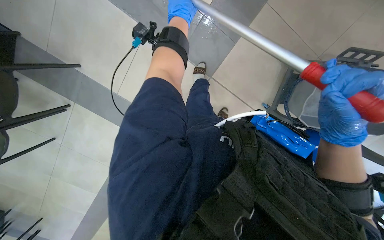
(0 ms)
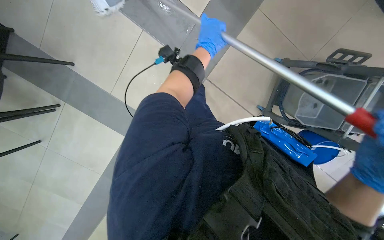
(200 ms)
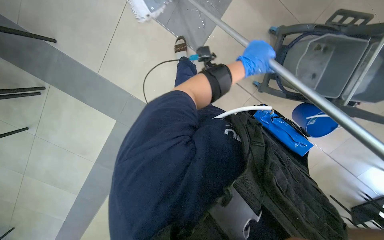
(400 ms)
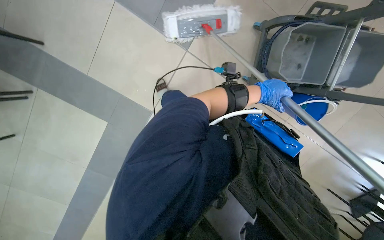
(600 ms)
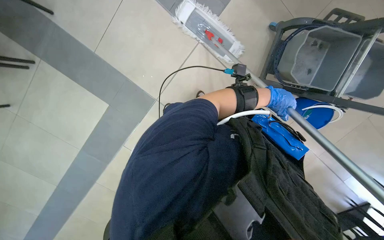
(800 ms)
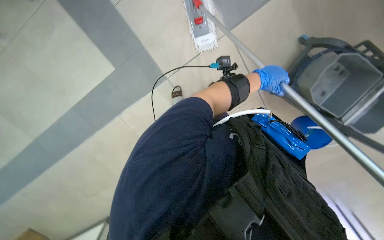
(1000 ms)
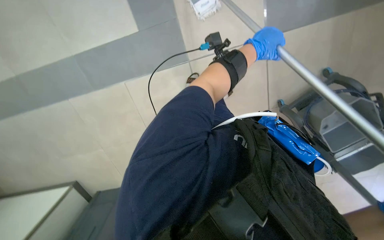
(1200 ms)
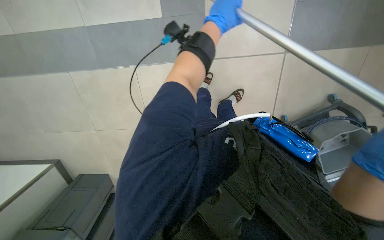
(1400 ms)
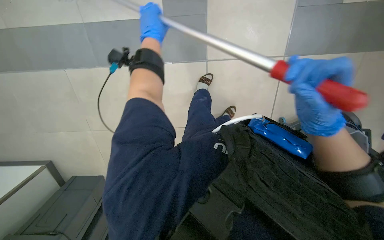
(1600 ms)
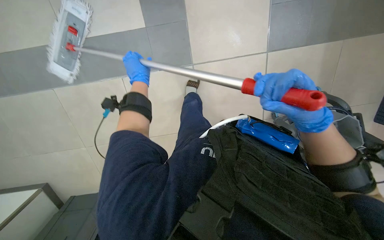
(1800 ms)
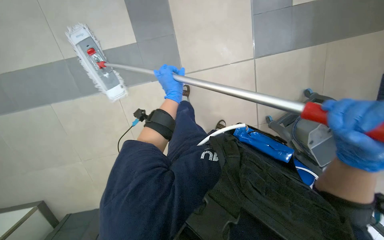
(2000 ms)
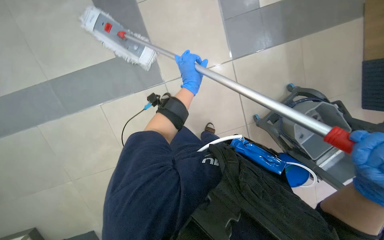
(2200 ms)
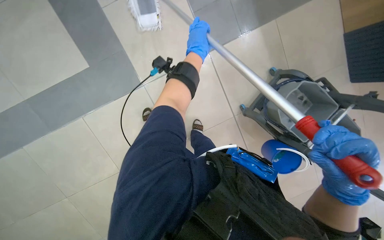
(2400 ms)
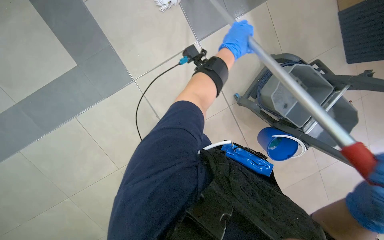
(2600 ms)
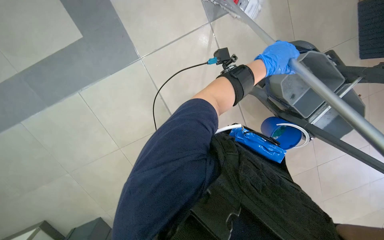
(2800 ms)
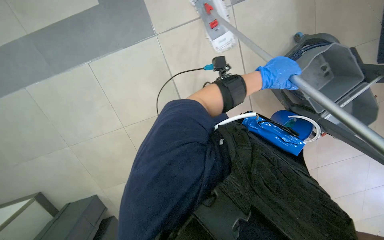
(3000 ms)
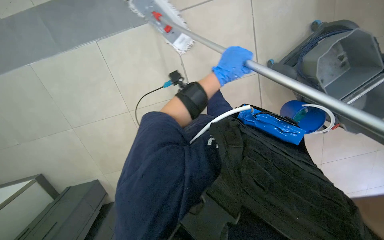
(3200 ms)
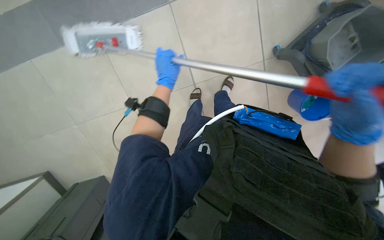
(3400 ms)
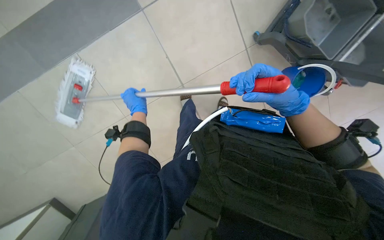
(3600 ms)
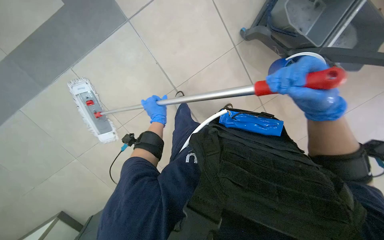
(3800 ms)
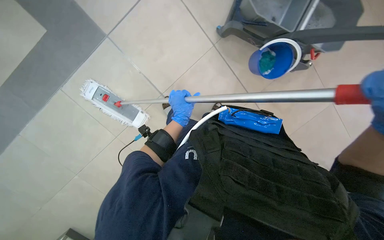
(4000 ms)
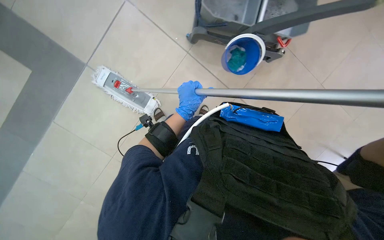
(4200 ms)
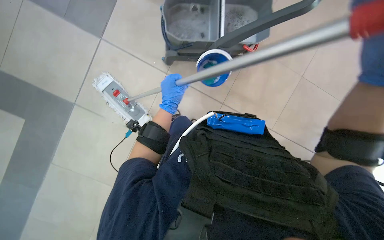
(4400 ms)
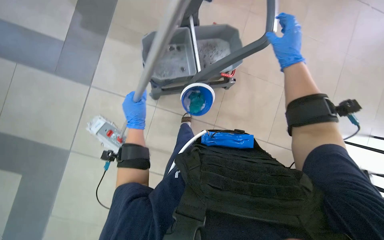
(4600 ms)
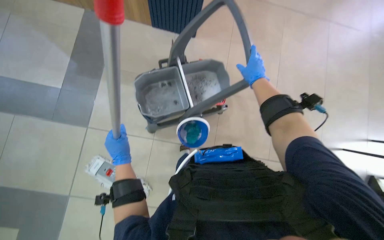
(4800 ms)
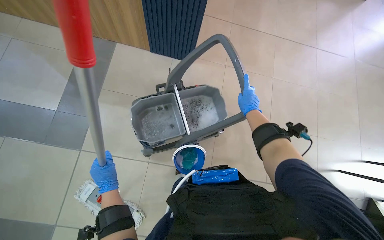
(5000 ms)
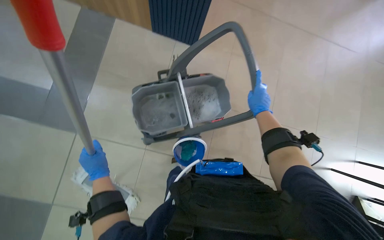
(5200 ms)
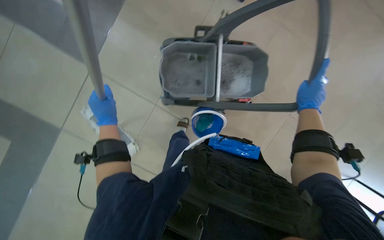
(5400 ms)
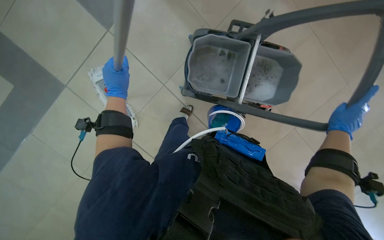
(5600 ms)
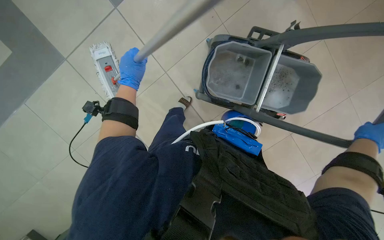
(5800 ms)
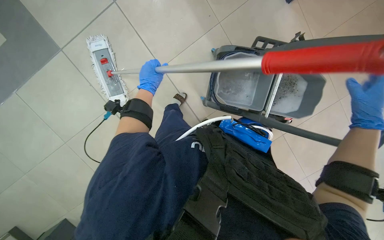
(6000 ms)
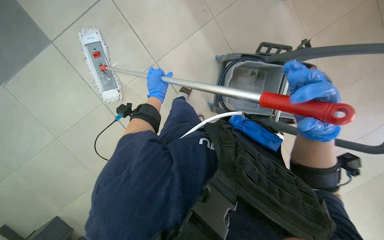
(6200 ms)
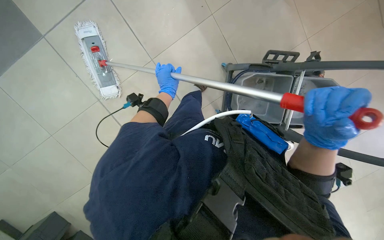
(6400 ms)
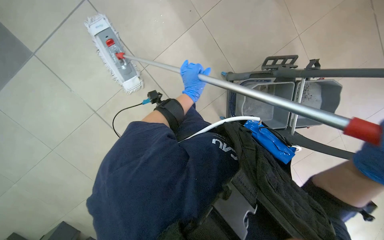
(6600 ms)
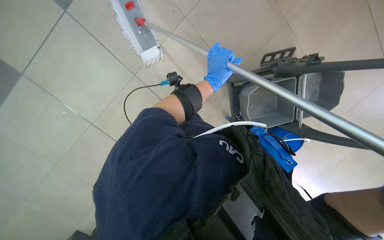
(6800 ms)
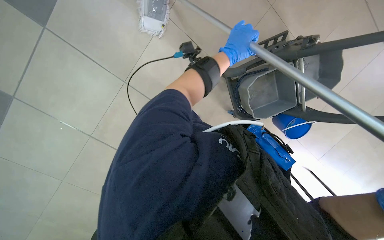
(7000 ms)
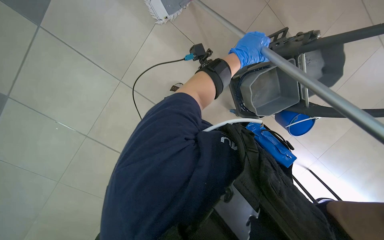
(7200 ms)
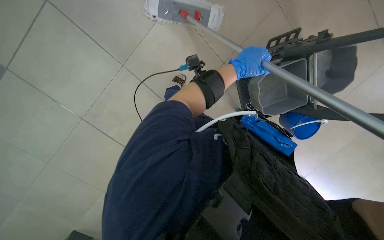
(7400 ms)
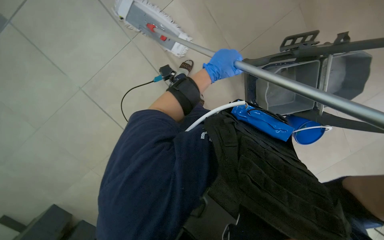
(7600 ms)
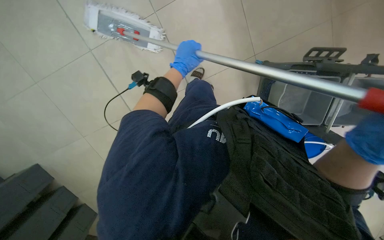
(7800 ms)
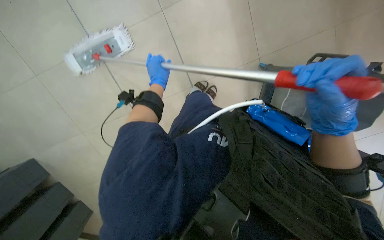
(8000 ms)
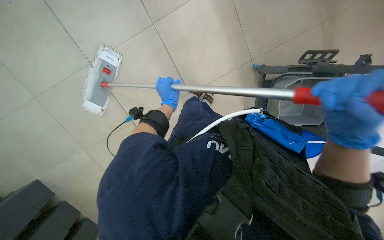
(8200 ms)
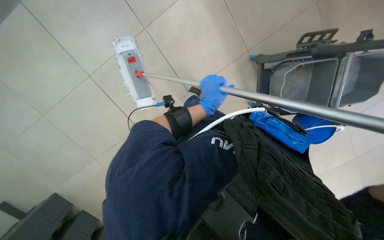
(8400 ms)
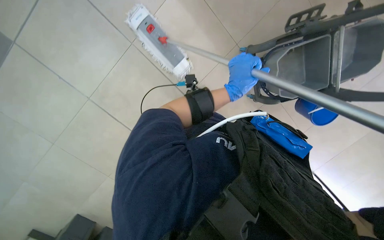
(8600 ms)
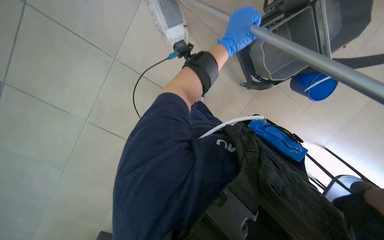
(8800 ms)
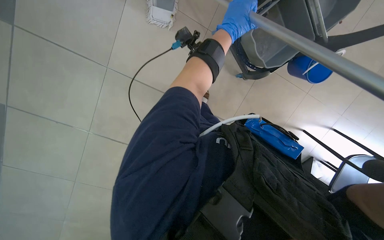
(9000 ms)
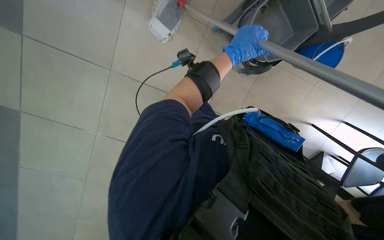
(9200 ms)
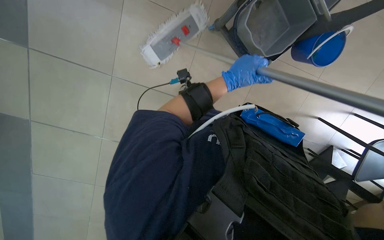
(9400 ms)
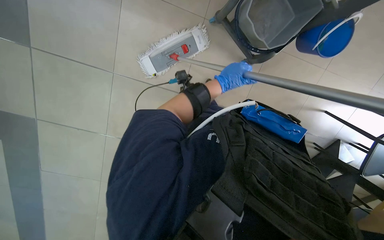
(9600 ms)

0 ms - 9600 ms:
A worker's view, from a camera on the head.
Job: mopping floor.
The whole recording: Mopping floor. The worker mops the floor with a flat mop.
0 ms - 1600 ms: The left hand goes about 35 cm down the picture, and reaches approximately 35 cm to the right, then returns.
1600 ms - 3200 ms: The view tips downward by roughly 25 degrees. The left hand moves to the right, some 30 cm.
3200 ms - 4800 ms: The camera is carried approximately 40 cm. The wearer looks approximately 20 degrees further upward. The scene rotates counterclockwise by approximately 50 degrees.
4800 ms - 6400 ms: The scene turns some 40 degrees clockwise in the picture.
6400 ms - 8000 ms: The left hand moves roughly 30 cm to the right and comes back.

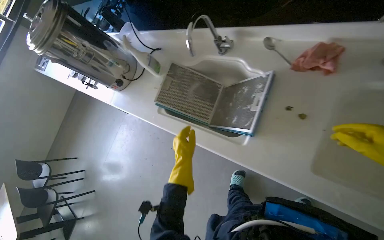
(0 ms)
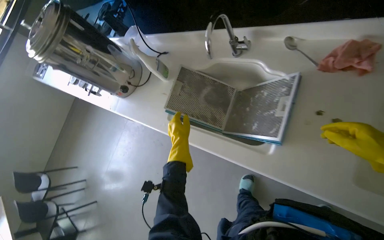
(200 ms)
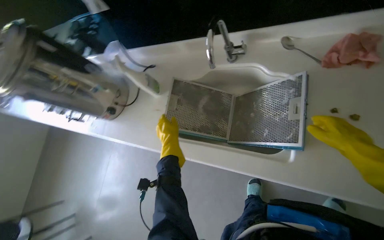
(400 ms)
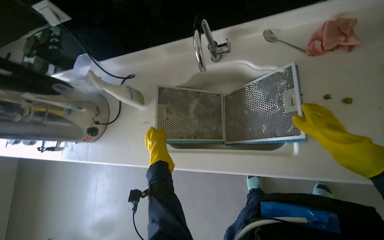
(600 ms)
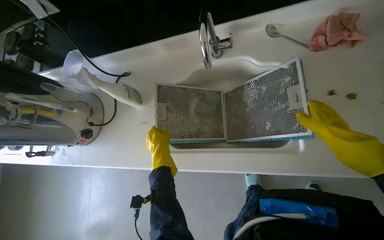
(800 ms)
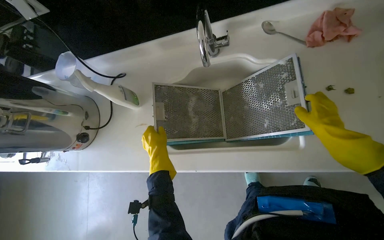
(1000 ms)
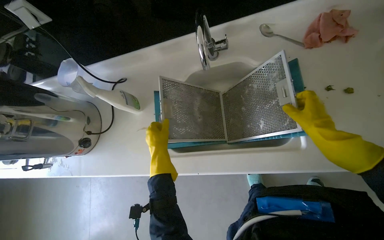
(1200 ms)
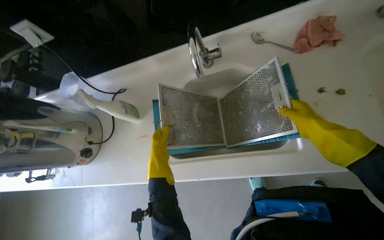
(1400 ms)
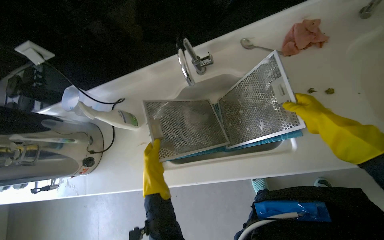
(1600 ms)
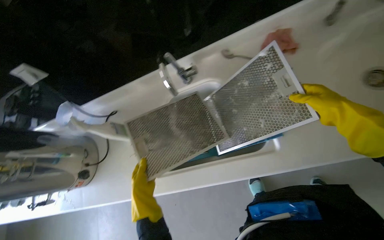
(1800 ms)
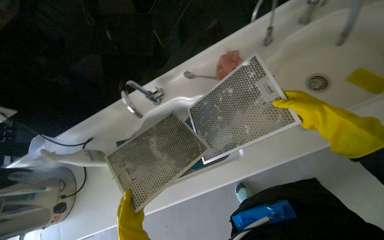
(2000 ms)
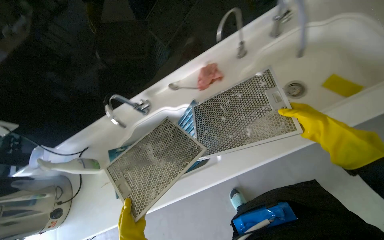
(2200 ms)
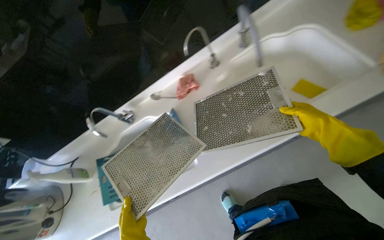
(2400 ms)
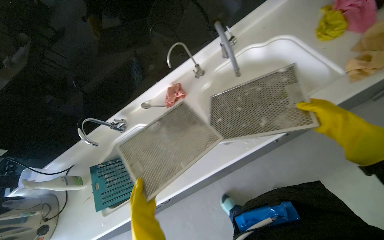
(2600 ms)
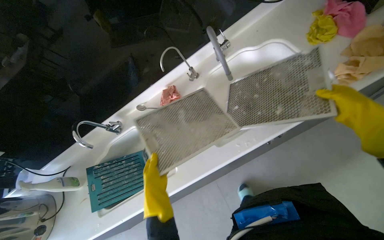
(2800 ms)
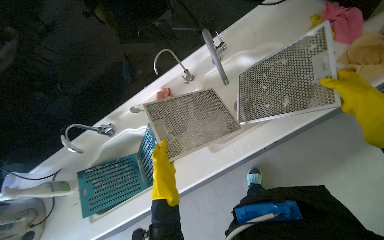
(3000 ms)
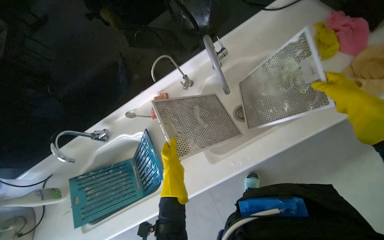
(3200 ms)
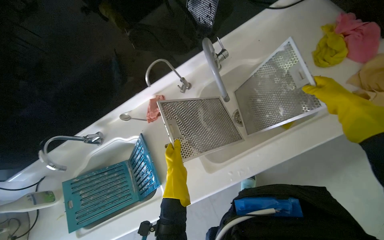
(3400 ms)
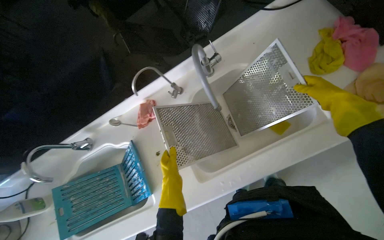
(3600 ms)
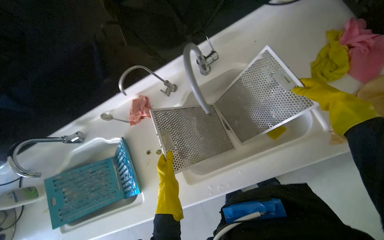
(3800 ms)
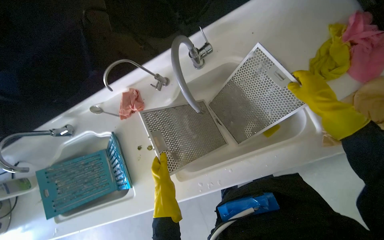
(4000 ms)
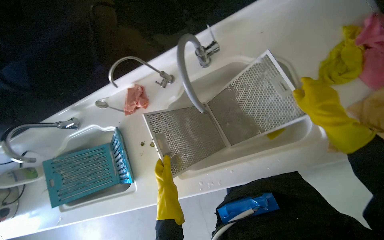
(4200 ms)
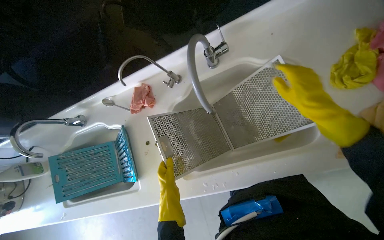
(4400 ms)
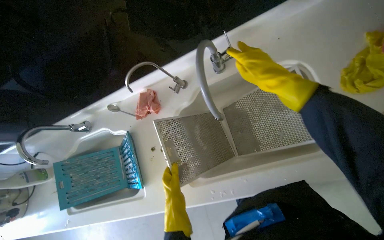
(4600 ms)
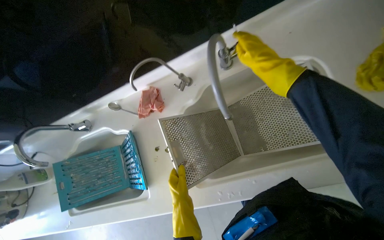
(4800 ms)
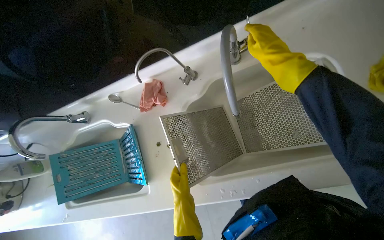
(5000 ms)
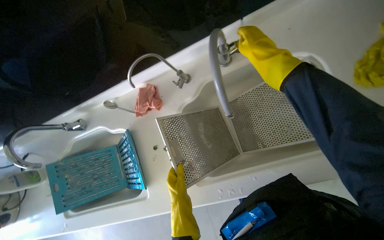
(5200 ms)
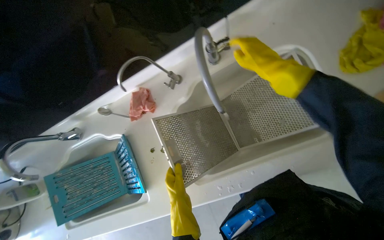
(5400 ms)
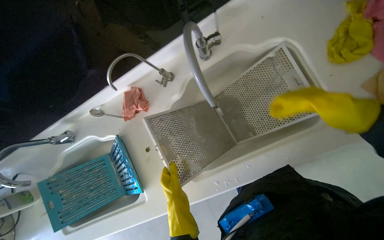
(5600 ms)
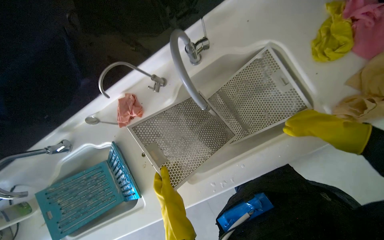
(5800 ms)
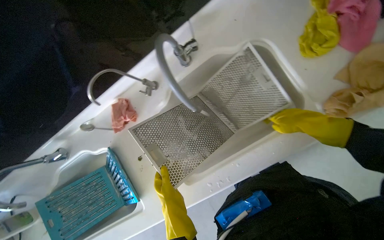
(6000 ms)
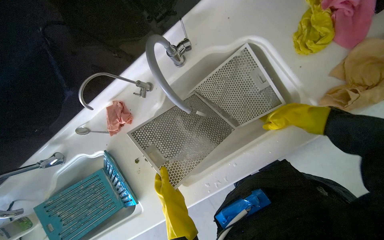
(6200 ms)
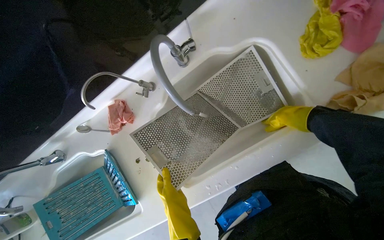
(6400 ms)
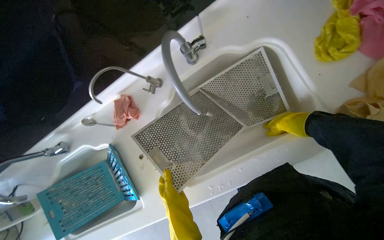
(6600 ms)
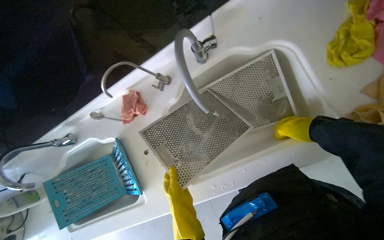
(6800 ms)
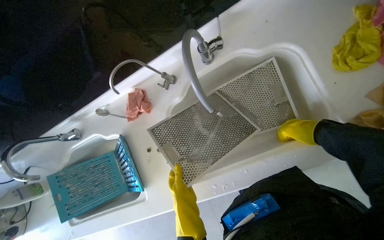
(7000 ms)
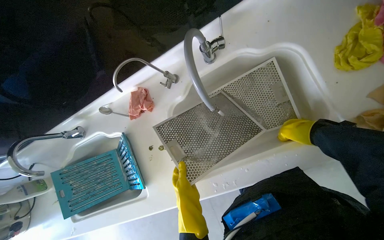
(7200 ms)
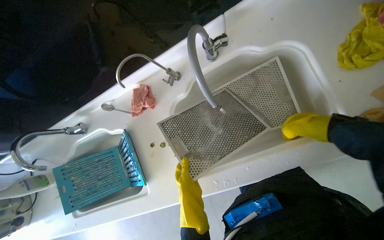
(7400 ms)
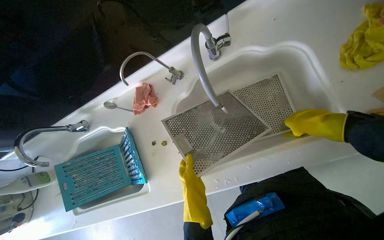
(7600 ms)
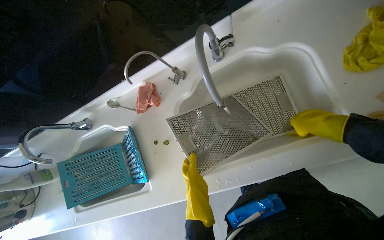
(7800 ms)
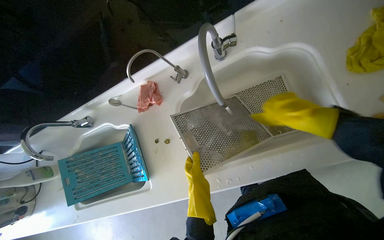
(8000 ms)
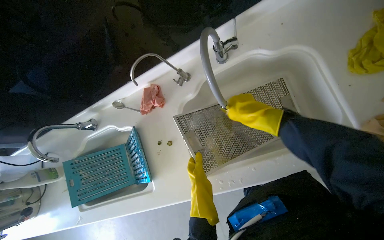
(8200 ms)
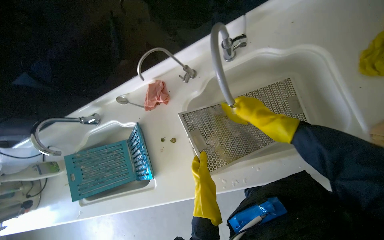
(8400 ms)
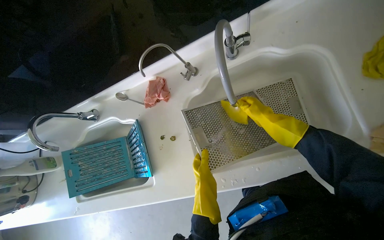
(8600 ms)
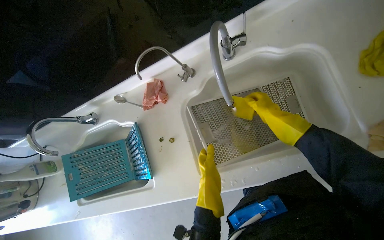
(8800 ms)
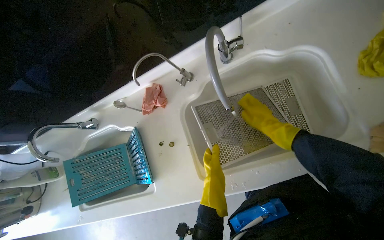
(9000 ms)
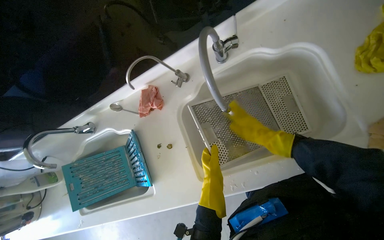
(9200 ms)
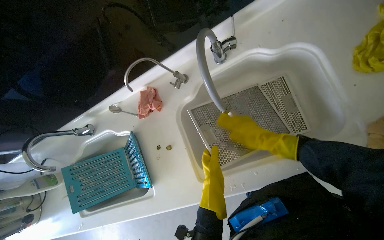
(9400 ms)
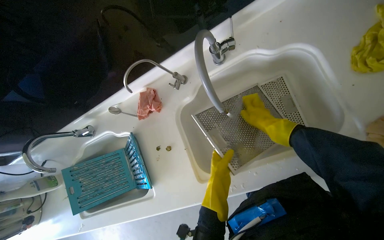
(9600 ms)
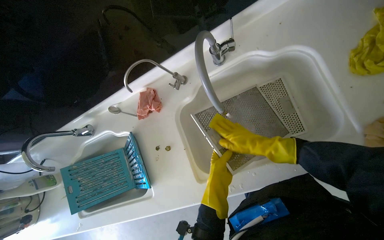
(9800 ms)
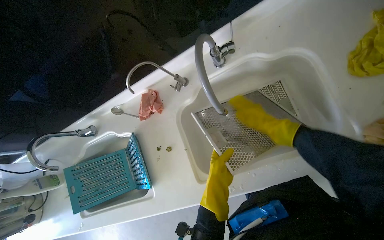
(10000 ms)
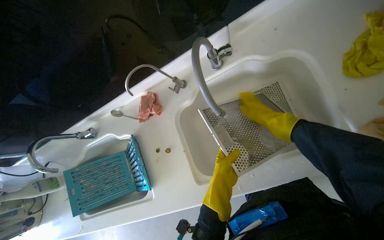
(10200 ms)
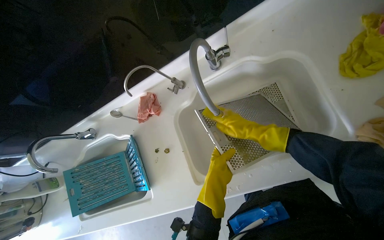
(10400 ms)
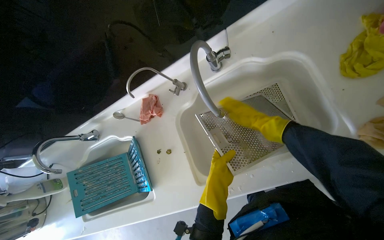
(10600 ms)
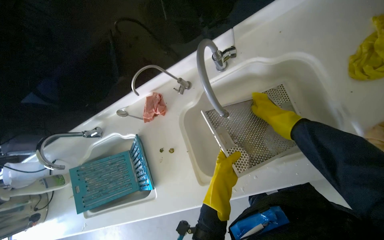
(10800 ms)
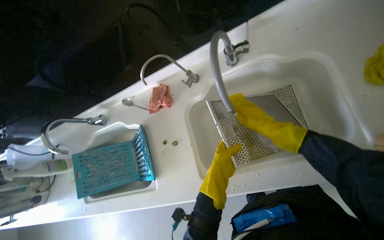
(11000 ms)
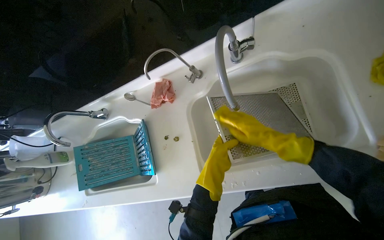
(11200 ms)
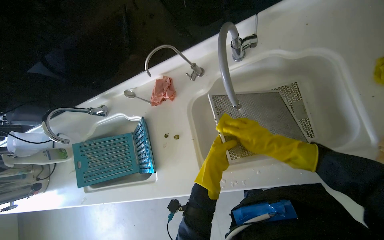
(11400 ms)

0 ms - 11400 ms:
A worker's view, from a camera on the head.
Job: cleaning kitchen.
The whole recording: Rinsing metal mesh filters. The worker rinses two metal mesh filters under running water in the sink.
0 ms - 1400 ms: The wearer's head swings about 30 degrees to the right.
2800 ms - 4200 ms: The wearer looks some 15 degrees further downward.
4200 ms - 5600 ms: The right hand heads to the left and nearer to the camera, covering about 15 cm, and reaches approximately 20 cm up the picture, then returns.
5600 ms - 7200 ms: The right hand is displaced farther from the camera by some 15 cm.
7200 ms - 8600 ms: The right hand travels to the left by approximately 20 cm.
